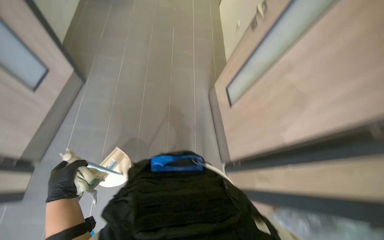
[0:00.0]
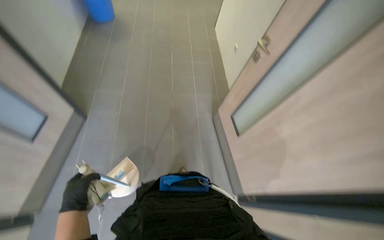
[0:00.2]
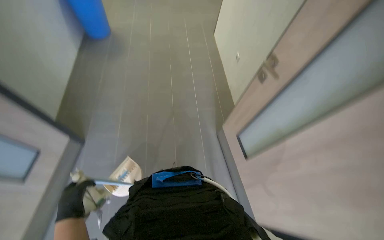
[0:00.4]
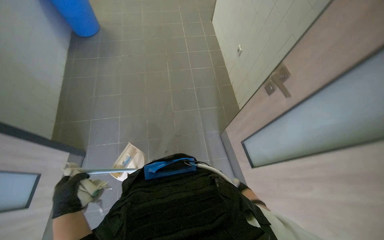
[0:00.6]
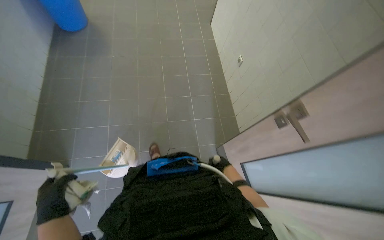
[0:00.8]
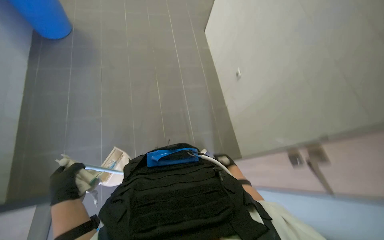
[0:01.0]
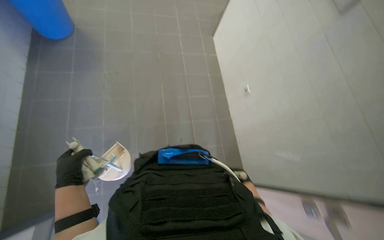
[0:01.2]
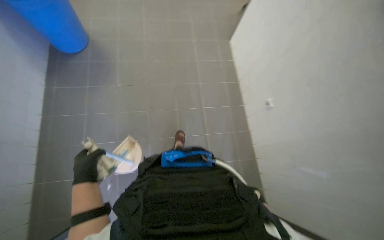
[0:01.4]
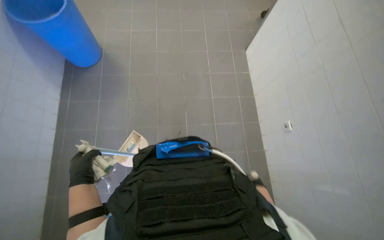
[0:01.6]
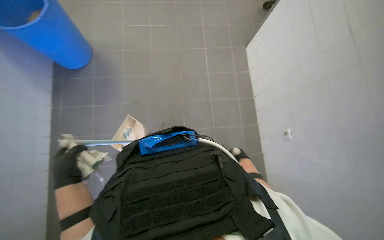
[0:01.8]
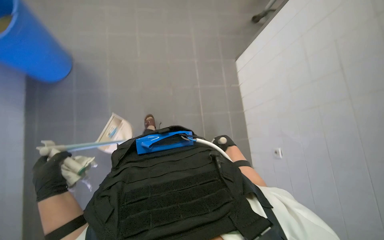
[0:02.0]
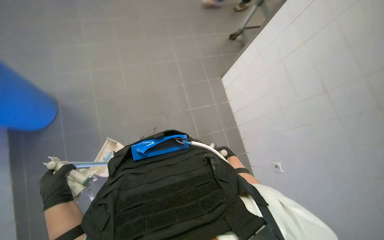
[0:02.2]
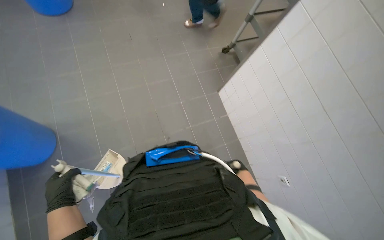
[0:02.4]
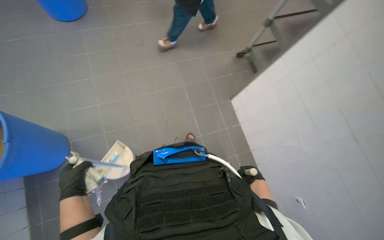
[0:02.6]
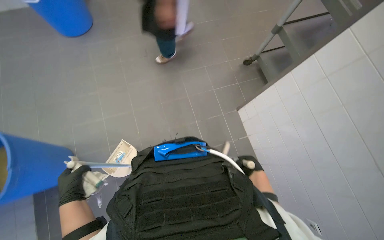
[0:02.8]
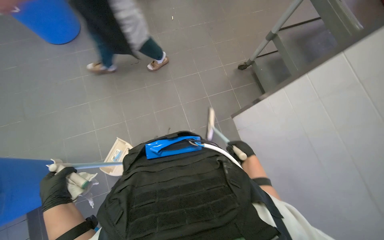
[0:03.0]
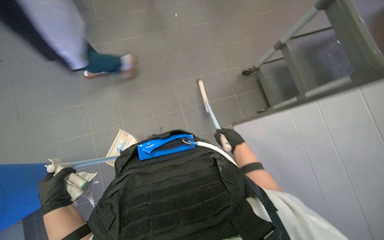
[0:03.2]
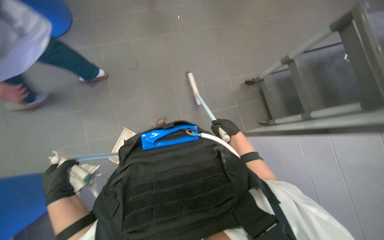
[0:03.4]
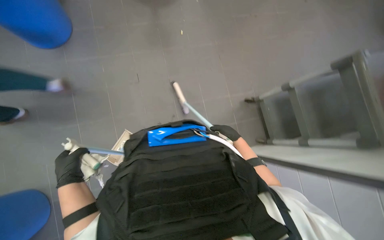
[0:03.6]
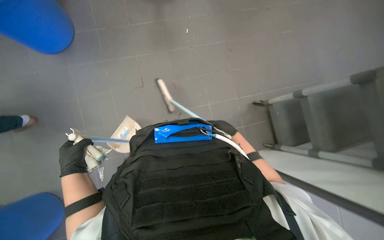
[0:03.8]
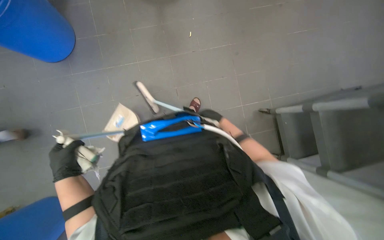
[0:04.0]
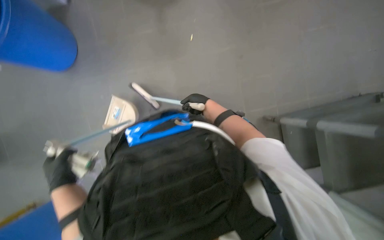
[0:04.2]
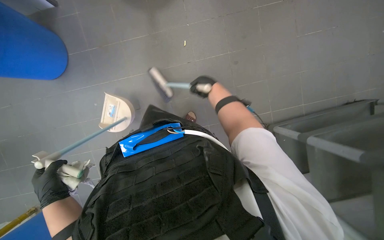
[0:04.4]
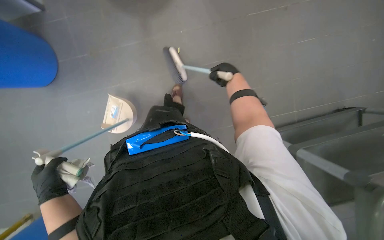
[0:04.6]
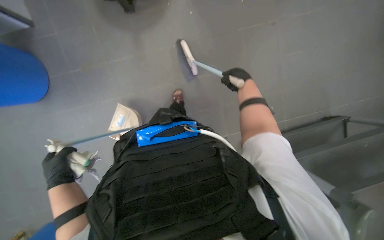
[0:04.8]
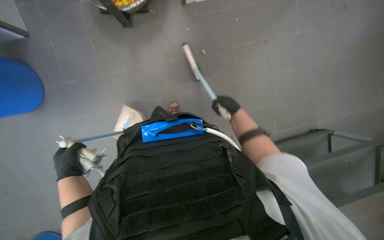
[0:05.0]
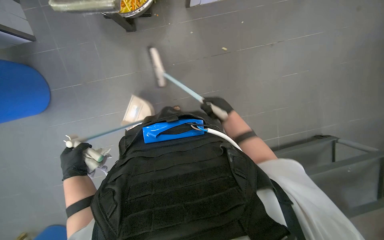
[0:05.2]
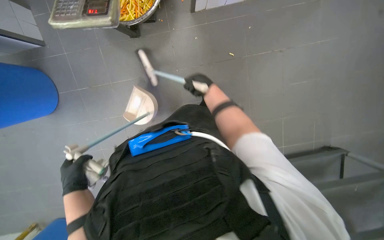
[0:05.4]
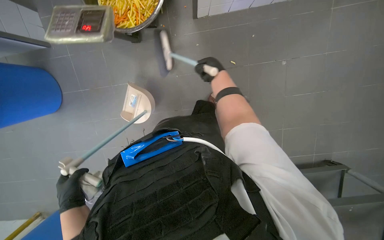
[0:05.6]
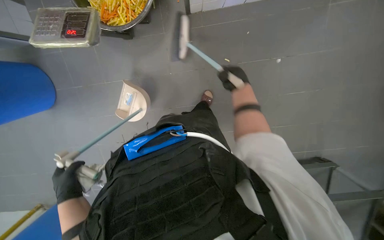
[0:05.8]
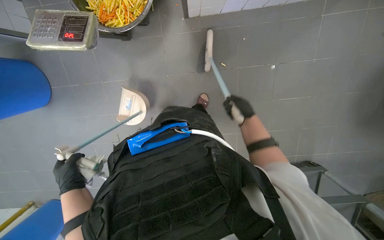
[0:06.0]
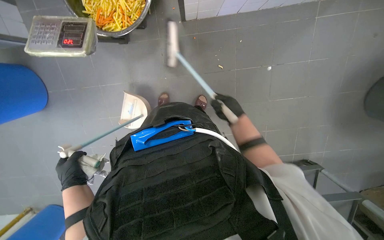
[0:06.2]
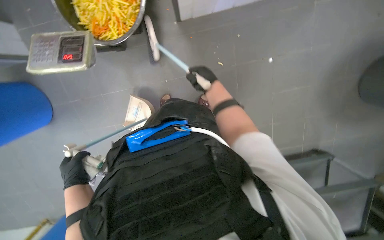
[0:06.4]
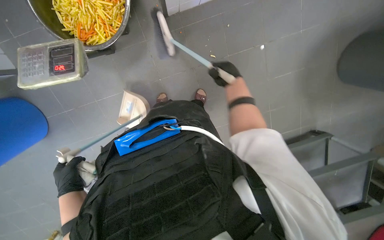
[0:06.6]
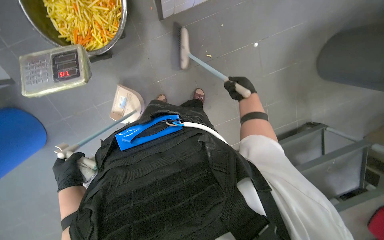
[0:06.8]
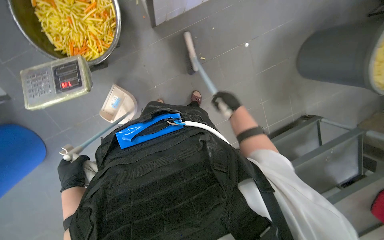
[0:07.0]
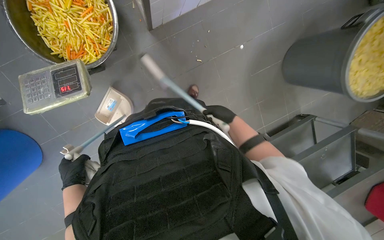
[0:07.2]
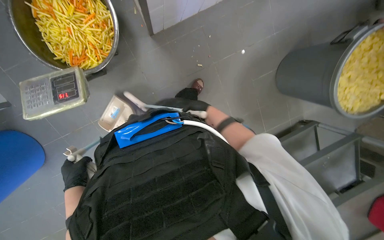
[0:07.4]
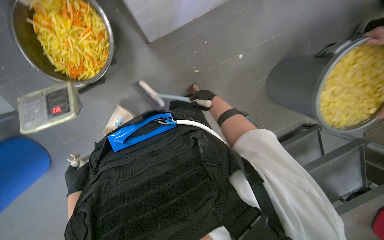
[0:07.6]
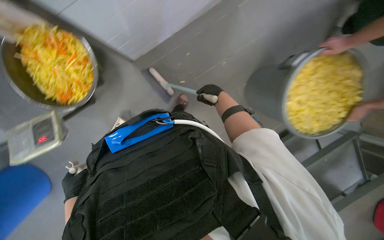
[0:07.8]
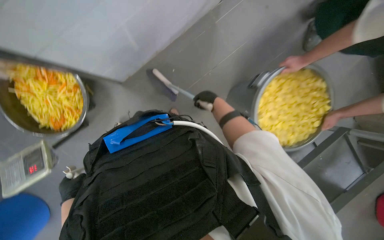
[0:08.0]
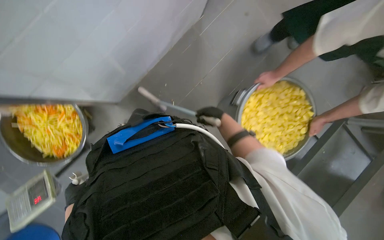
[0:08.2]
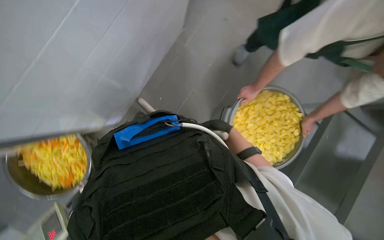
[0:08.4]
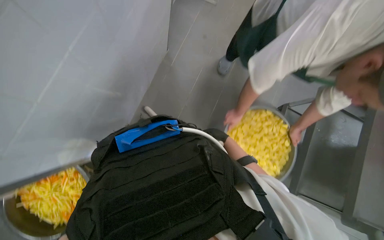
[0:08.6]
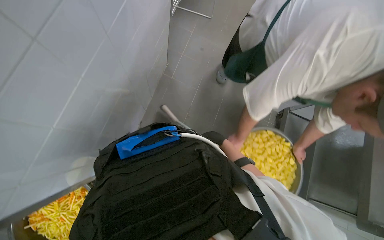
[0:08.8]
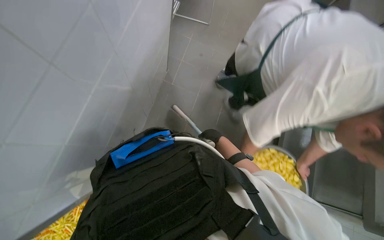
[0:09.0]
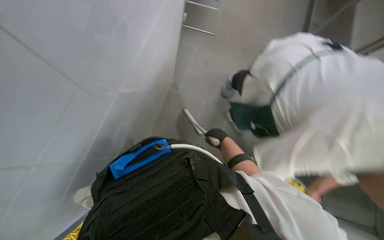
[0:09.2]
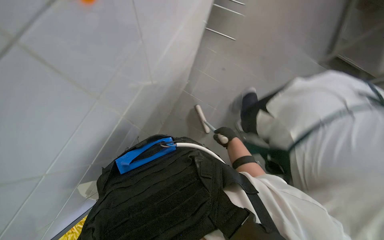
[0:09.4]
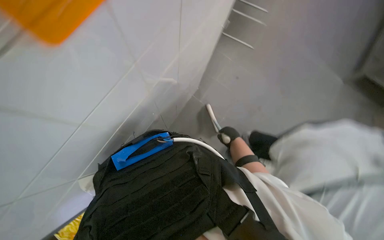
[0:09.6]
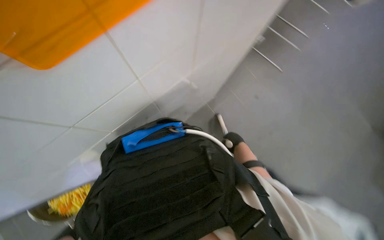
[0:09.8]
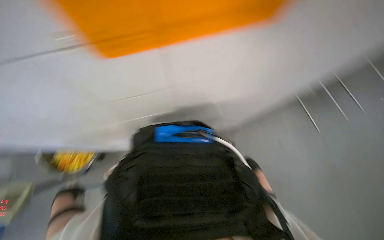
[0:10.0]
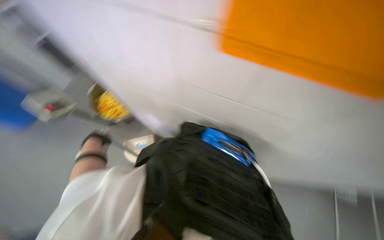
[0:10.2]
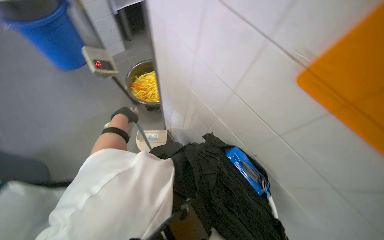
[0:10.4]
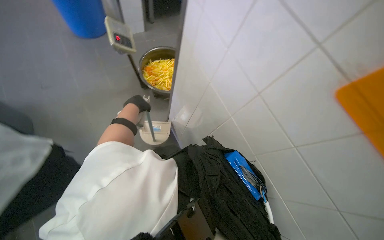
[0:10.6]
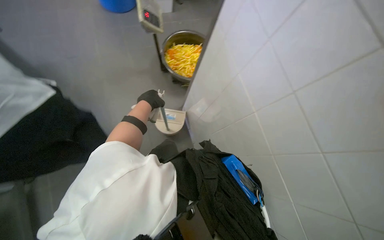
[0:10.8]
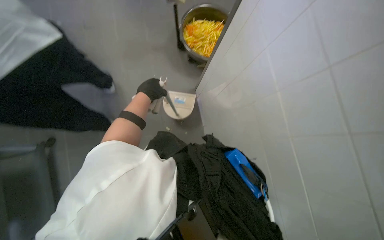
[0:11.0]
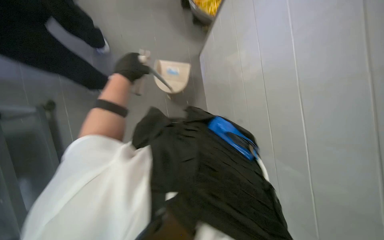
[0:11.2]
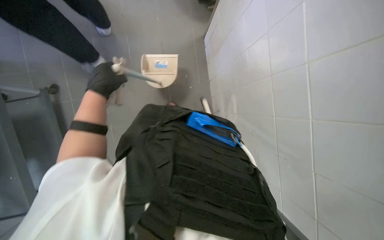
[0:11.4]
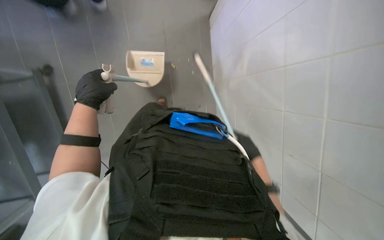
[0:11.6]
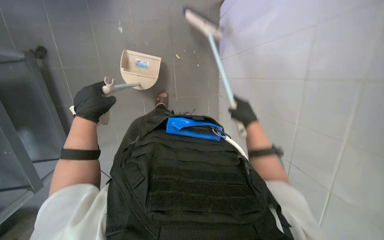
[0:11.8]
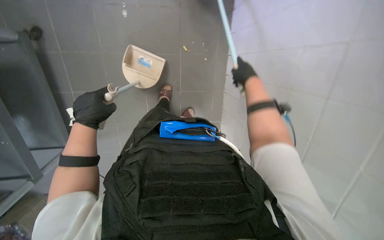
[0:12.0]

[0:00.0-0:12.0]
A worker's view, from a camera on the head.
Job: sweeping floor.
The whole recording: Sweeping kitchen floor. The worker sweeps the kitchen floor with a broom and dustpan.
0:00.0 to 0:01.6: The camera is carried approximately 70 cm.
0:01.6 to 0:03.0: The camera is carried about 50 cm.
0:03.0 to 0:04.4: The right hand goes about 20 cm up the picture.
0:04.4 to 0:06.0: The right hand swings up and down the picture, approximately 15 cm each way, with 2 reversals.
0:06.0 to 0:07.6: The right hand swings left and right, about 15 cm each way, with 2 reversals.
0:07.6 to 0:09.0: The camera travels roughly 60 cm. The camera pitches upward, by roughly 20 degrees. Everything in view rotates about 30 degrees counterclockwise.
0:09.0 to 0:10.4: The camera is carried about 60 cm. The head turns to the left by about 50 degrees.
0:10.4 to 0:12.0: The view tilts approximately 20 degrees downward.

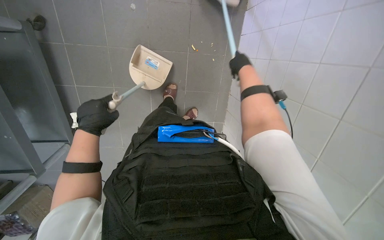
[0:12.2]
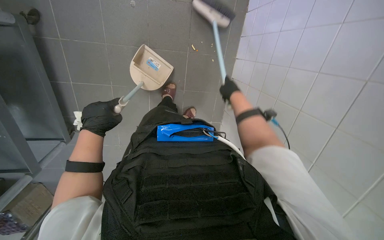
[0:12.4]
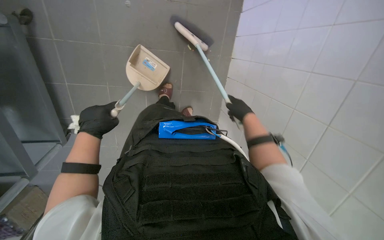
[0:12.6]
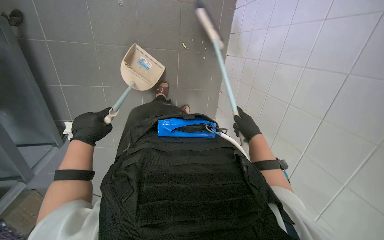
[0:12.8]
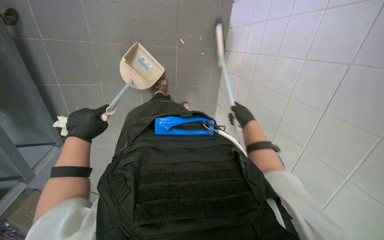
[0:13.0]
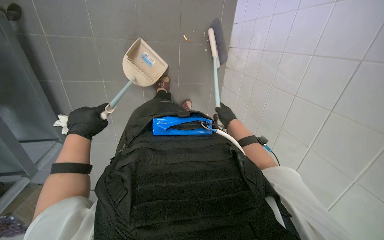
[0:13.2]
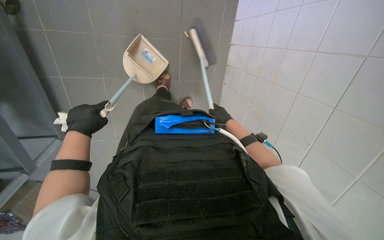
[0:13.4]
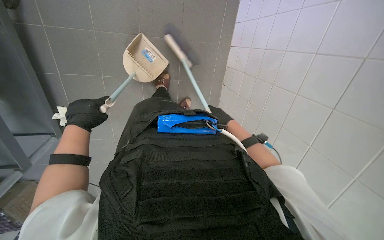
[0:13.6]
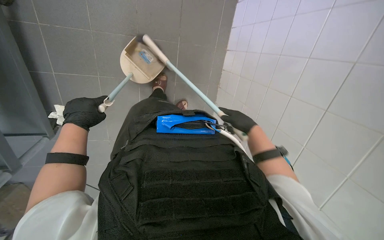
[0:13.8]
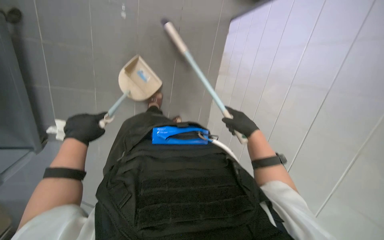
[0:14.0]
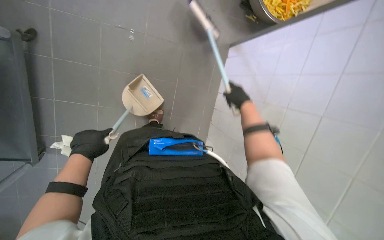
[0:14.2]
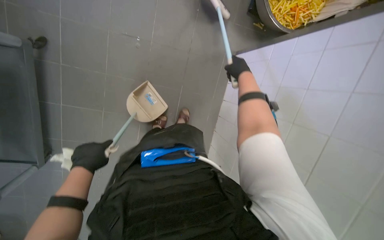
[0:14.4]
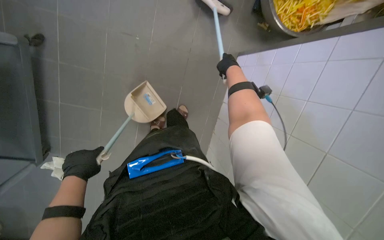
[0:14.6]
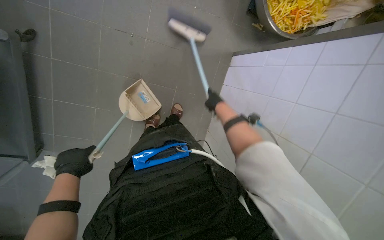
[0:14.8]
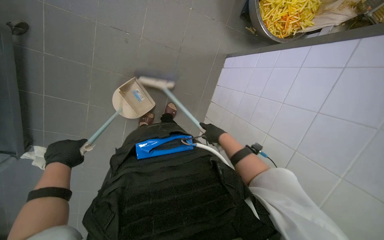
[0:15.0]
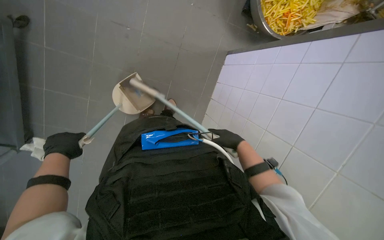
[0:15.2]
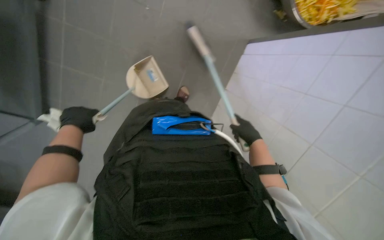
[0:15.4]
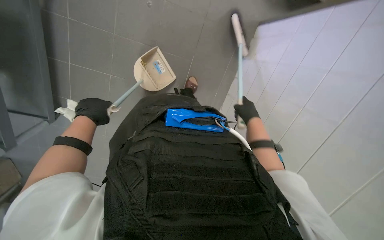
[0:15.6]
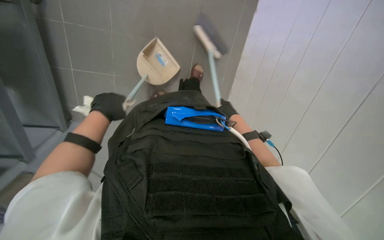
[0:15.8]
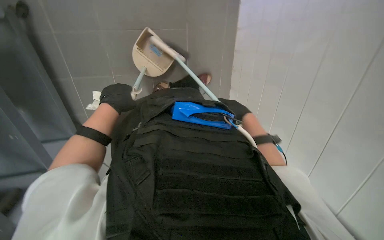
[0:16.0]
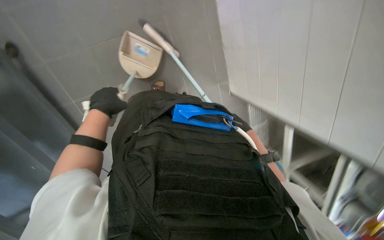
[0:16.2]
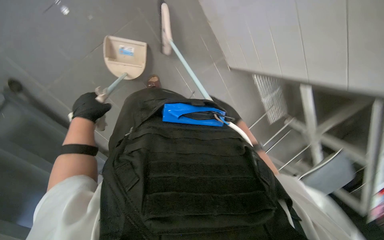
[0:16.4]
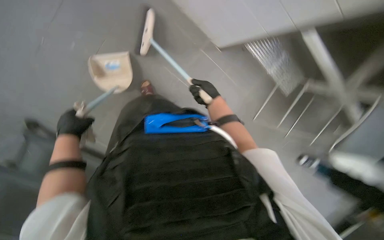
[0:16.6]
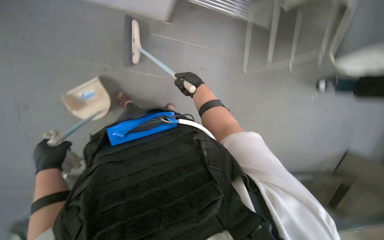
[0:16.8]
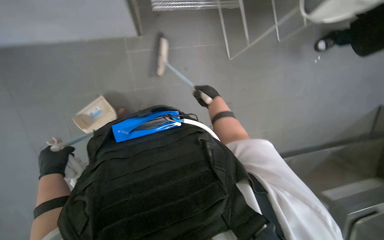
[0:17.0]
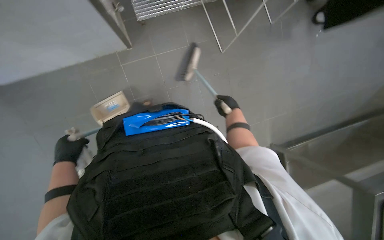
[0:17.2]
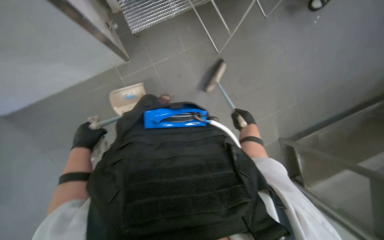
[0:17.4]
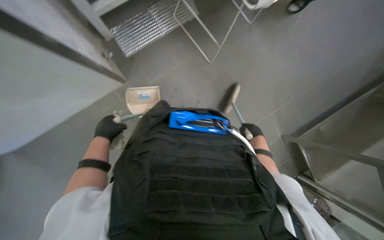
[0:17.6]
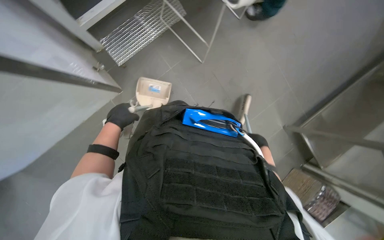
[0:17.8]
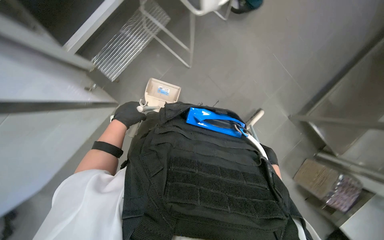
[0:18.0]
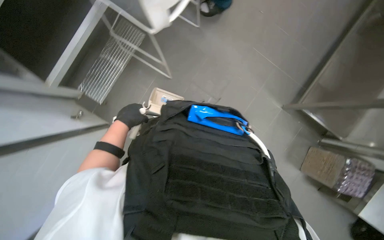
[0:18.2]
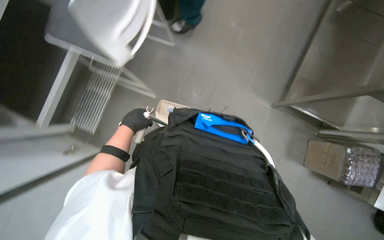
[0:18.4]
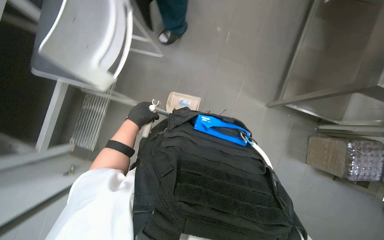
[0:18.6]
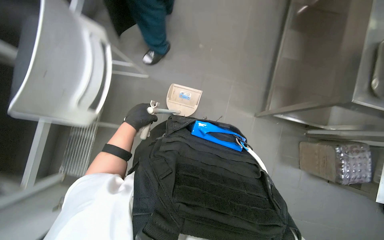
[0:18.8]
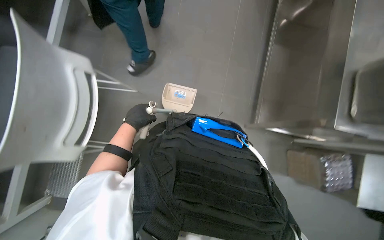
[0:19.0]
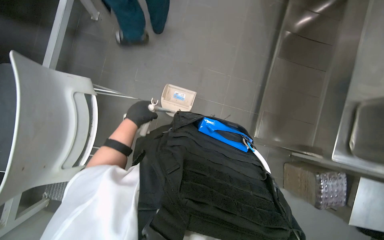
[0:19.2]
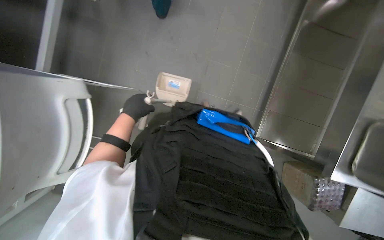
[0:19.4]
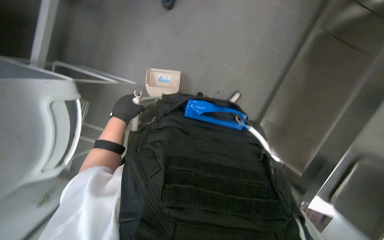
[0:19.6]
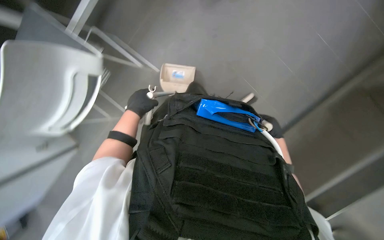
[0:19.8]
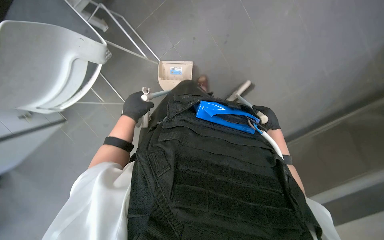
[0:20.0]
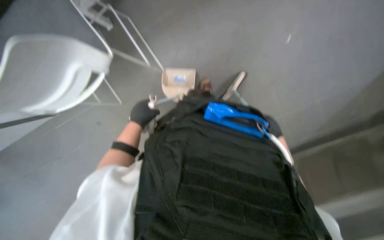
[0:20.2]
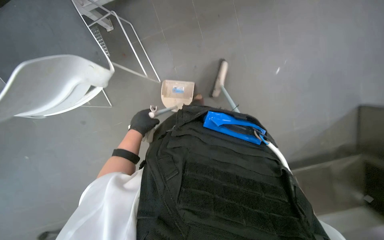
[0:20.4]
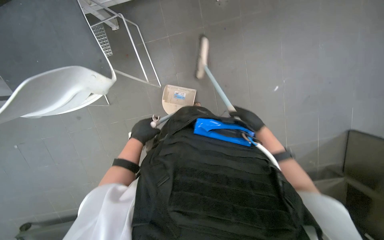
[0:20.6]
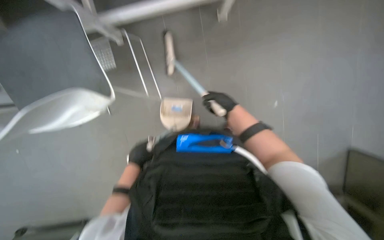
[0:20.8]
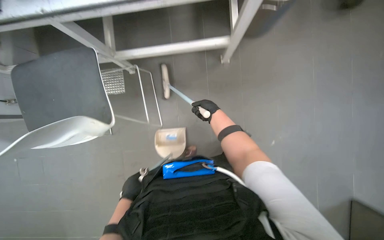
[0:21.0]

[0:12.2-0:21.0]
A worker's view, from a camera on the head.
Job: sweeping floor.
The whole recording: Sweeping kitchen floor. The worker sweeps the kitchen floor with a broom and dustpan.
0:12.2 to 0:13.6: The right hand heads down the picture and farther from the camera, covering some 25 cm.
0:13.6 to 0:15.2: The right hand travels nearer to the camera by about 15 cm, and goes up the picture and returns, roughly 35 cm each way.
0:15.2 to 0:16.6: The view tilts some 15 degrees downward.
0:16.6 to 0:18.0: Everything in view rotates approximately 45 degrees counterclockwise.
0:18.0 to 0:19.6: The camera is carried some 70 cm.
0:19.6 to 0:21.0: The left hand shifts some 15 cm down the picture.
